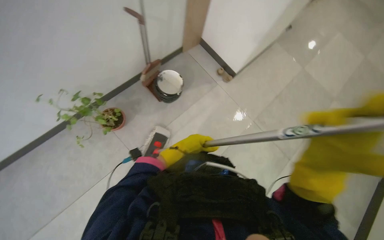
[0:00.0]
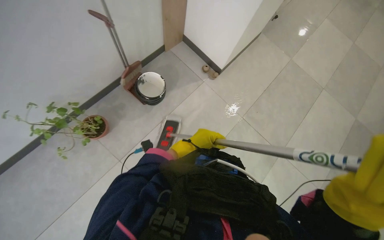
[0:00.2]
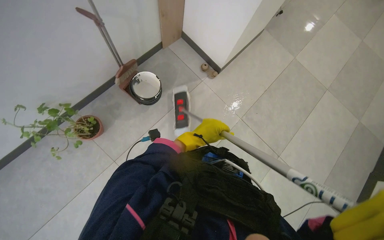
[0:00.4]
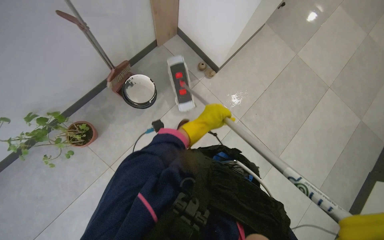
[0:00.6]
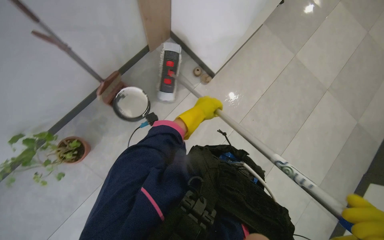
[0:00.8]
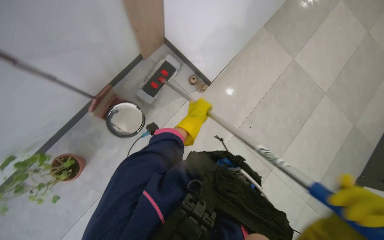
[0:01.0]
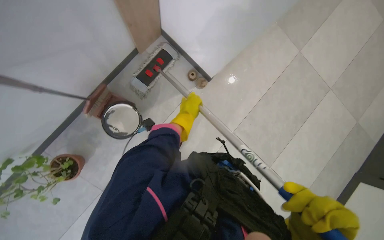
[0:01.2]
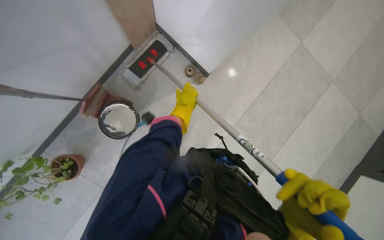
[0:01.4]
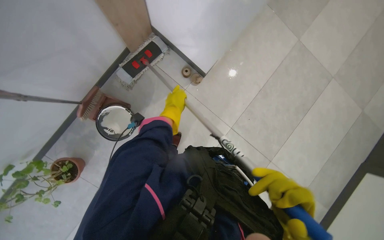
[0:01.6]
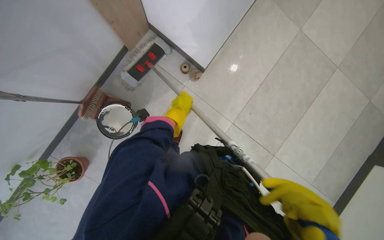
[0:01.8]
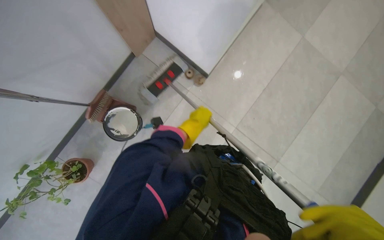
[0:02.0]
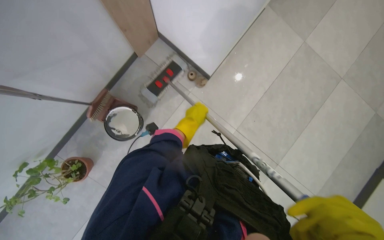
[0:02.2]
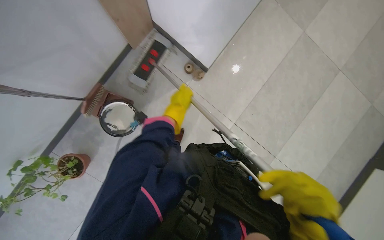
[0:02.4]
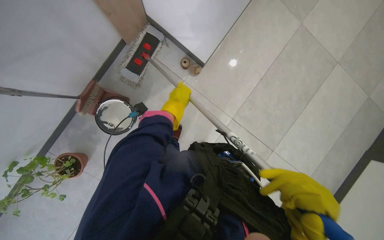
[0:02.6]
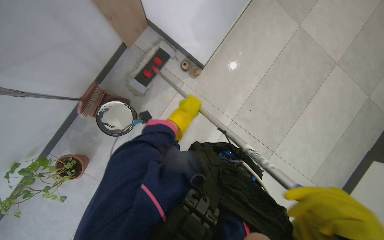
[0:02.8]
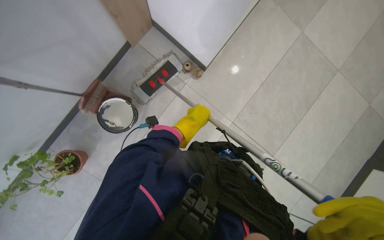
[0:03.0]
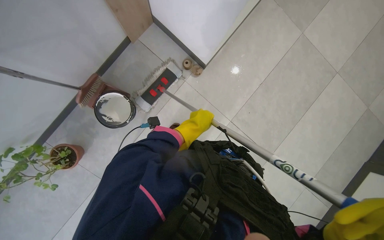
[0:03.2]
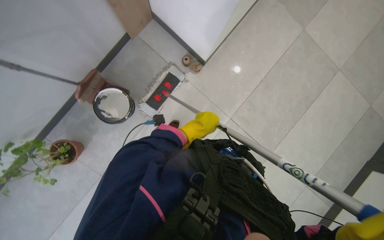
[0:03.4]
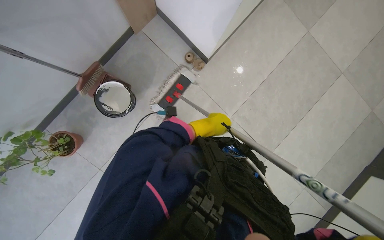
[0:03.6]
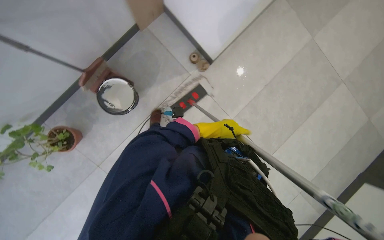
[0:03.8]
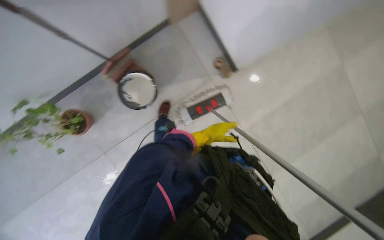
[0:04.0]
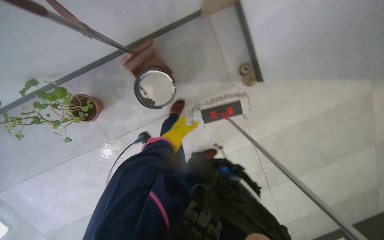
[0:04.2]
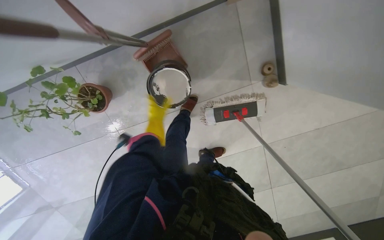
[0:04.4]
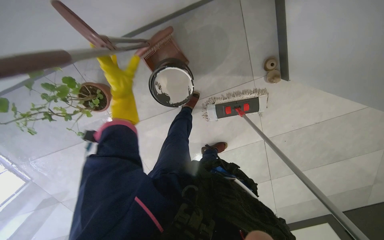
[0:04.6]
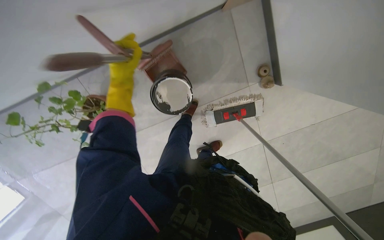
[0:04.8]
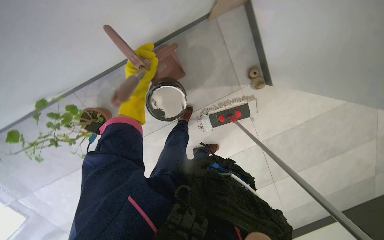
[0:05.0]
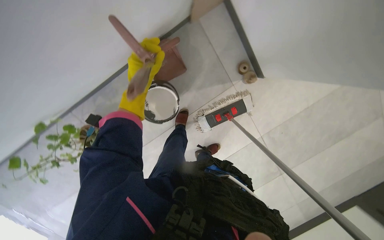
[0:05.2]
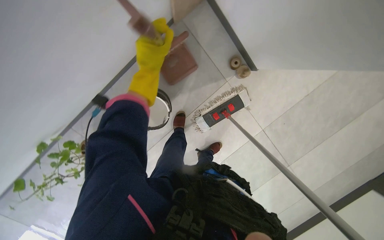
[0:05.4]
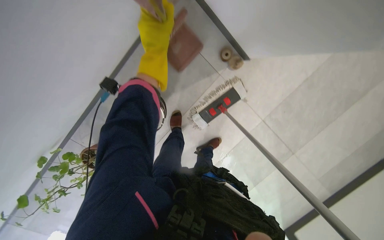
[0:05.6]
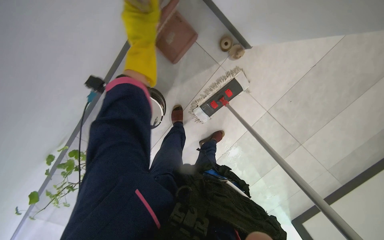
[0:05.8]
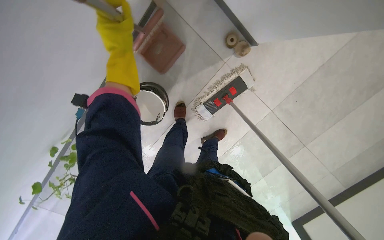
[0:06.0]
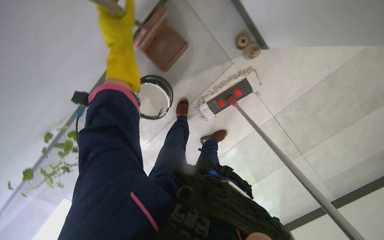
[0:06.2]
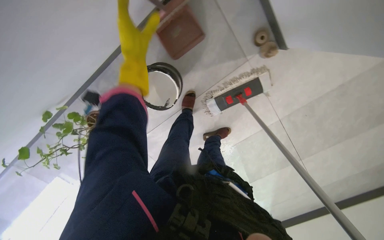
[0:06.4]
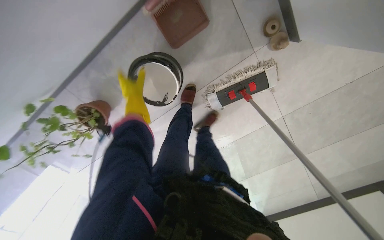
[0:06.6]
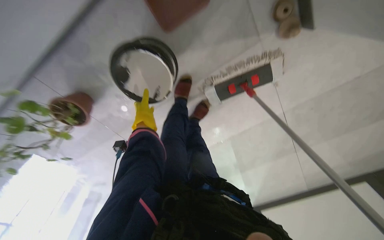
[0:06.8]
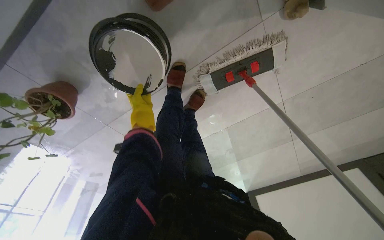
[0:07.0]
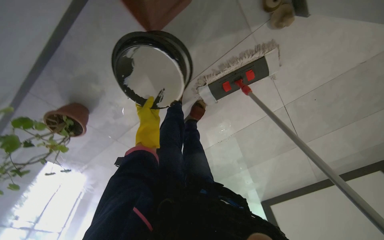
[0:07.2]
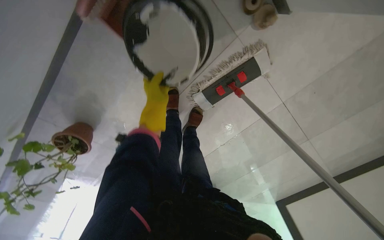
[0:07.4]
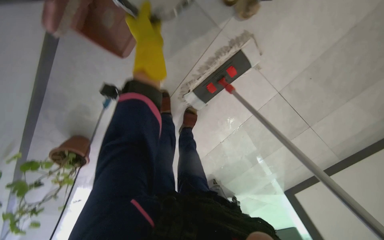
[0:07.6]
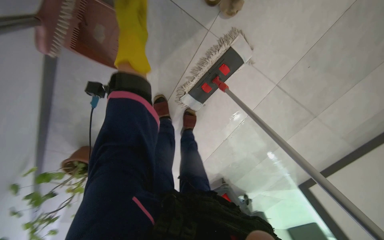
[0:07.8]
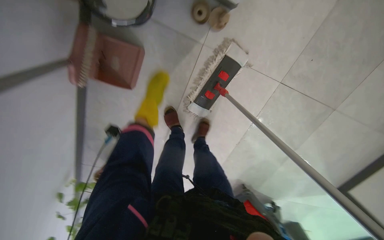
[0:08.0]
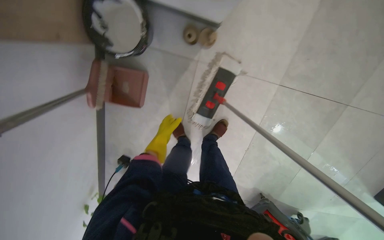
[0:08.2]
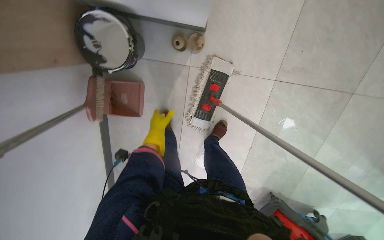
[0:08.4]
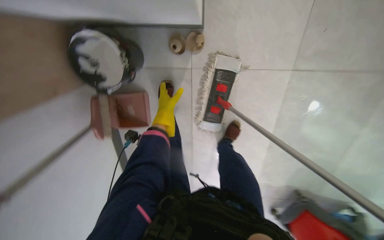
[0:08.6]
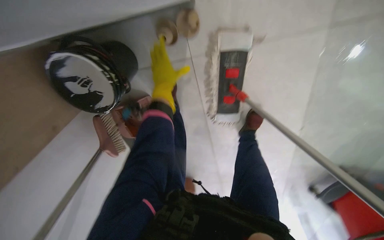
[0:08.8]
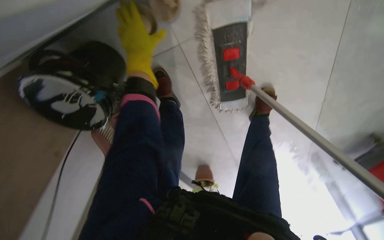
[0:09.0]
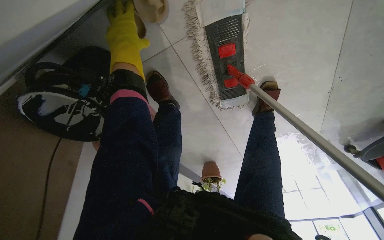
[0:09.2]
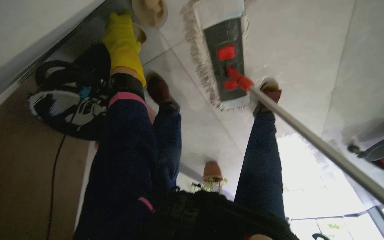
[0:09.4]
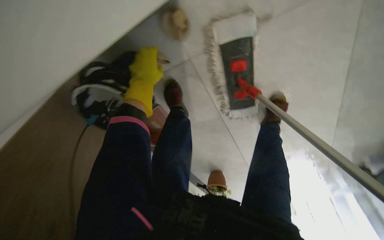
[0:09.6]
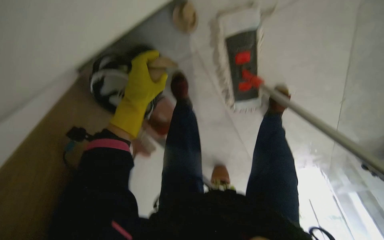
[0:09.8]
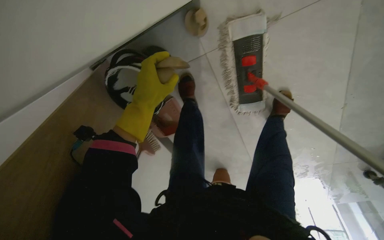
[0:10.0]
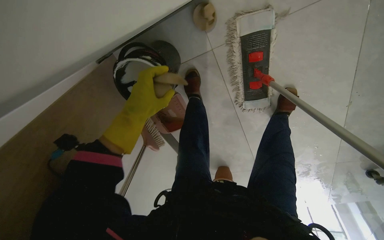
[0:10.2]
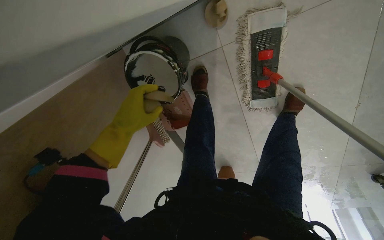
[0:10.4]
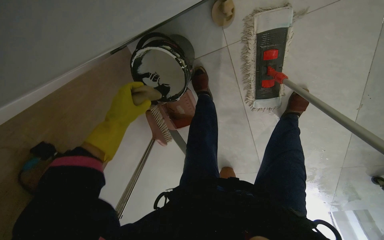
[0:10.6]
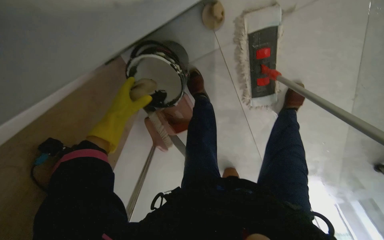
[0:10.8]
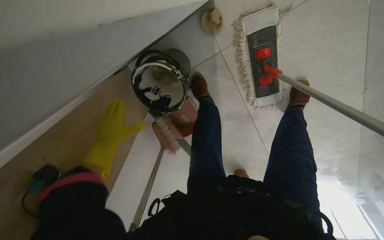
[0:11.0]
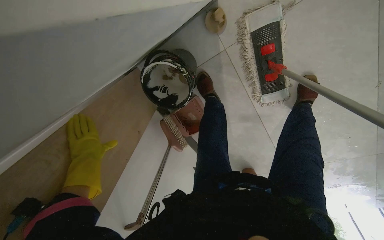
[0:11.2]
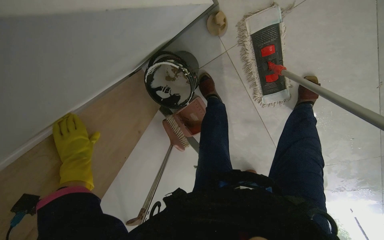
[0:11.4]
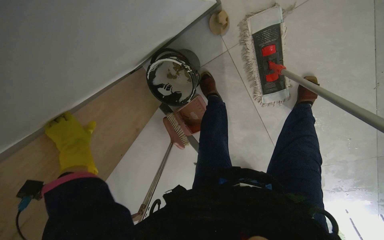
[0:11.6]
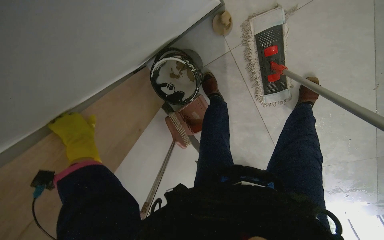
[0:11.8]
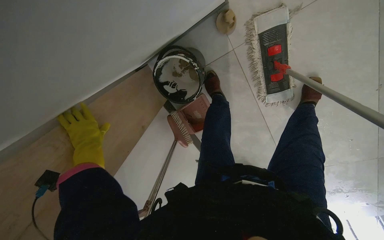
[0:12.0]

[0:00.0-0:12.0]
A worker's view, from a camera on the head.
Job: mopping floor.
The whole recording: Mopping floor. The worker mops the floor with a mop and bucket.
0:00.0 to 0:01.6: The left hand shifts some 50 cm up the picture and farther from the camera.
0:01.6 to 0:03.0: The left hand goes approximately 15 cm down the picture and to the right.
0:03.0 to 0:04.4: The scene rotates clockwise by approximately 30 degrees.
0:04.4 to 0:06.0: The scene rotates counterclockwise by roughly 30 degrees. The left hand moves up and down the picture over approximately 25 cm, changing direction 2 times.
0:06.0 to 0:07.6: The camera pitches downward, by some 15 degrees. The left hand heads to the right, covering roughly 15 cm, and travels farther from the camera and back again, approximately 40 cm each way.
0:07.6 to 0:09.0: The wearer moves some 60 cm. The view swings approximately 45 degrees to the left. The scene turns about 45 degrees counterclockwise in the picture.
0:09.0 to 0:10.4: The left hand moves down the picture and to the left, roughly 35 cm.
0:10.4 to 0:12.0: The left hand shifts roughly 20 cm to the left.

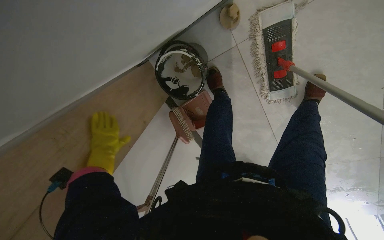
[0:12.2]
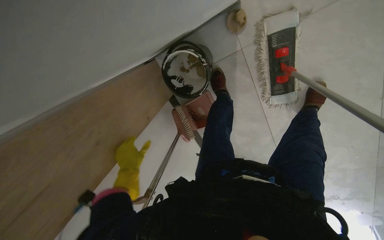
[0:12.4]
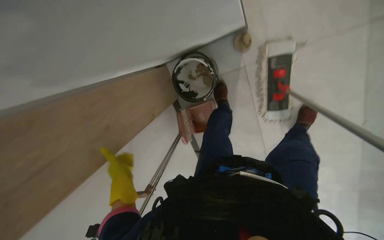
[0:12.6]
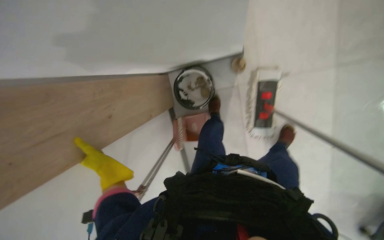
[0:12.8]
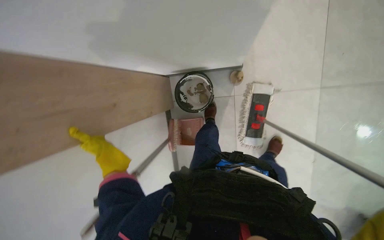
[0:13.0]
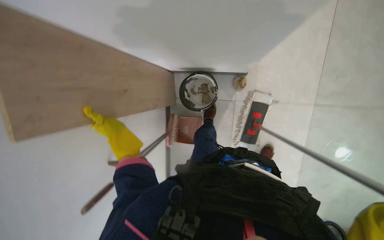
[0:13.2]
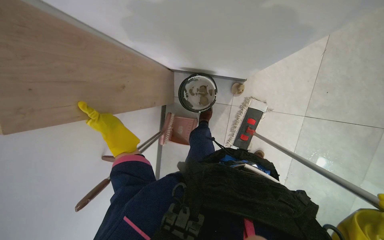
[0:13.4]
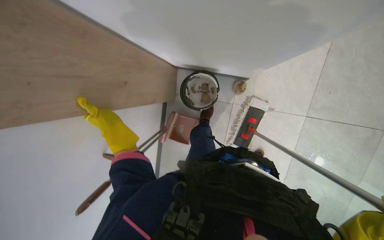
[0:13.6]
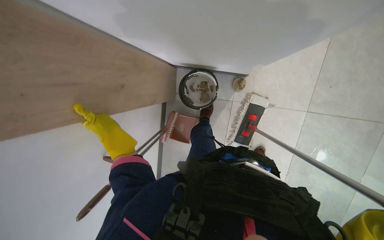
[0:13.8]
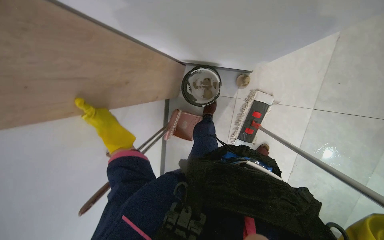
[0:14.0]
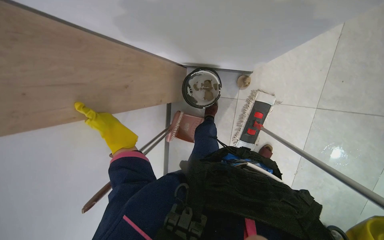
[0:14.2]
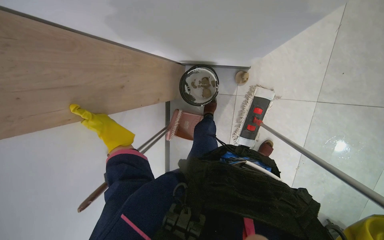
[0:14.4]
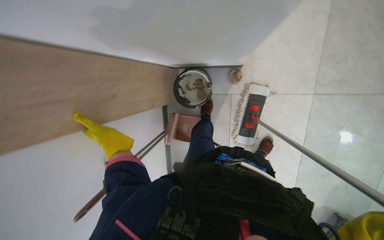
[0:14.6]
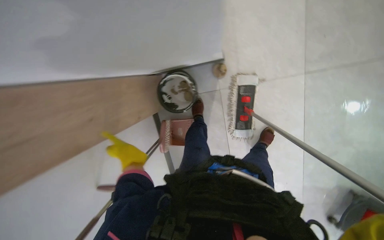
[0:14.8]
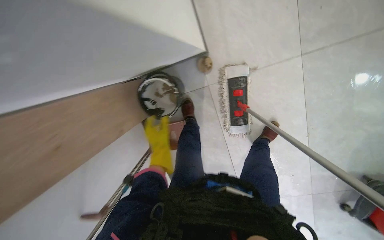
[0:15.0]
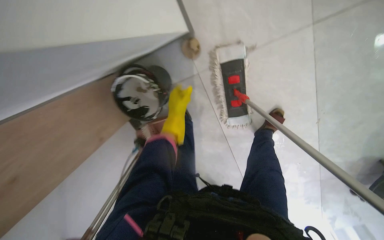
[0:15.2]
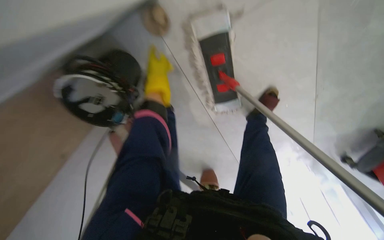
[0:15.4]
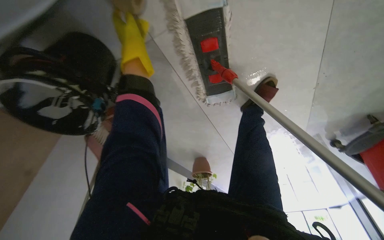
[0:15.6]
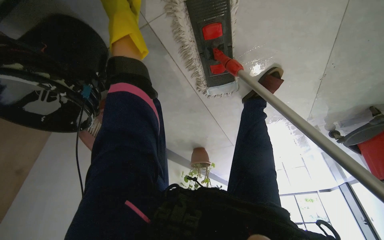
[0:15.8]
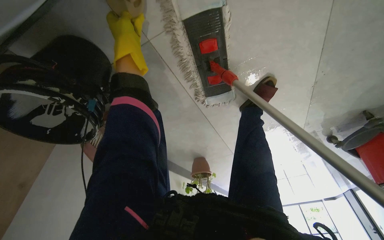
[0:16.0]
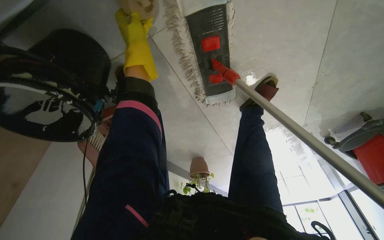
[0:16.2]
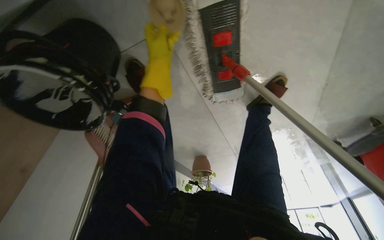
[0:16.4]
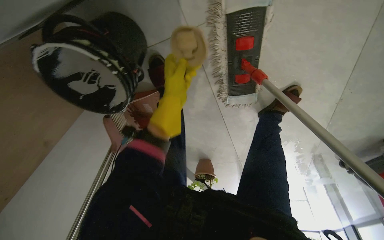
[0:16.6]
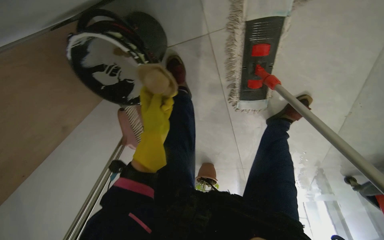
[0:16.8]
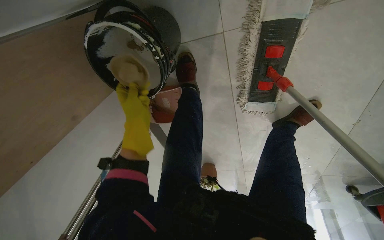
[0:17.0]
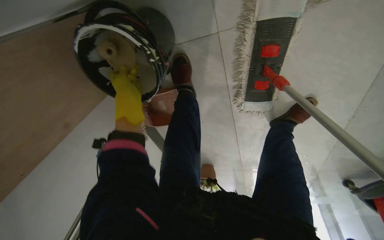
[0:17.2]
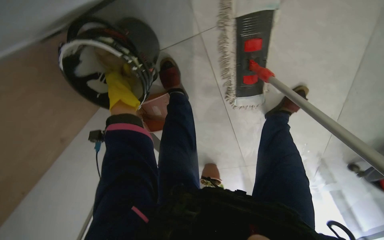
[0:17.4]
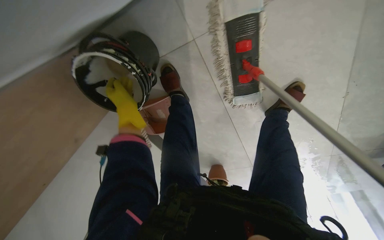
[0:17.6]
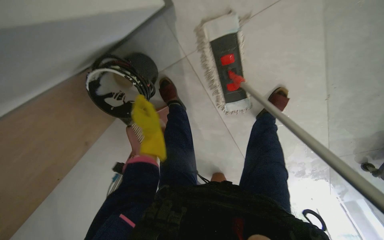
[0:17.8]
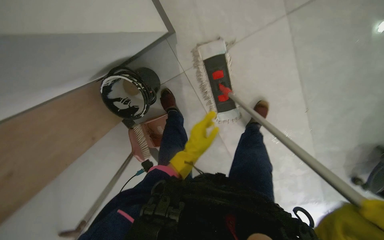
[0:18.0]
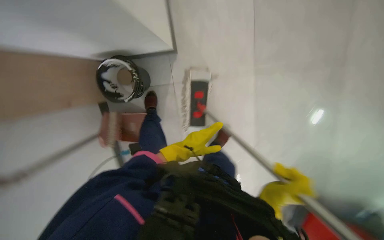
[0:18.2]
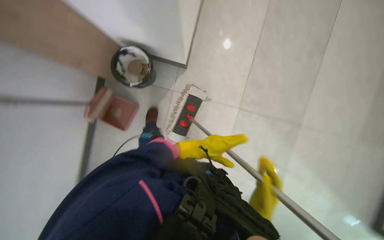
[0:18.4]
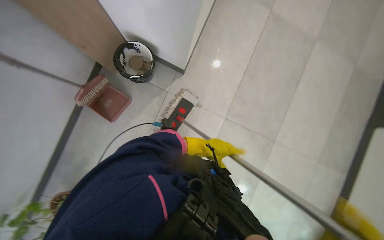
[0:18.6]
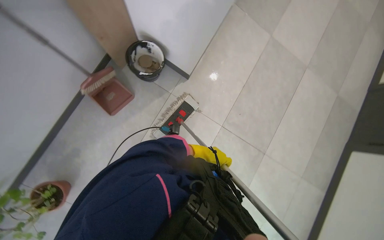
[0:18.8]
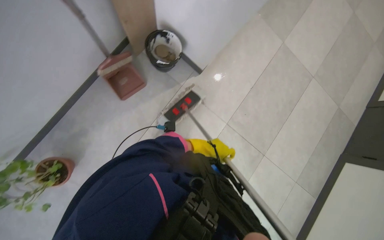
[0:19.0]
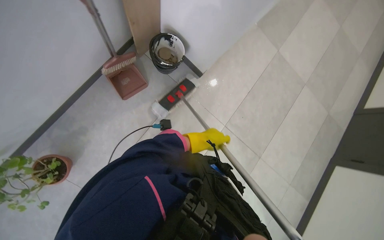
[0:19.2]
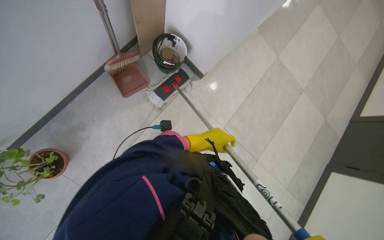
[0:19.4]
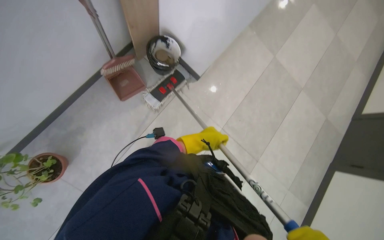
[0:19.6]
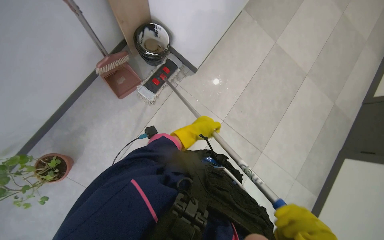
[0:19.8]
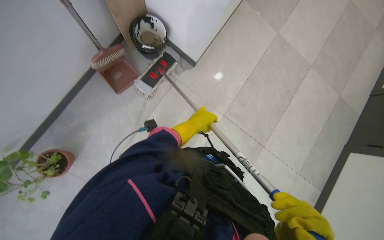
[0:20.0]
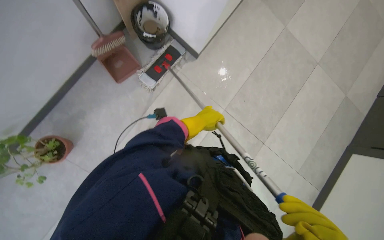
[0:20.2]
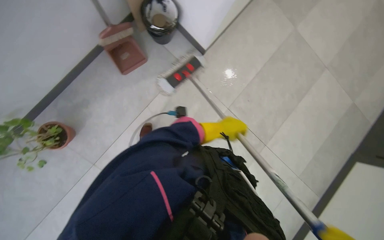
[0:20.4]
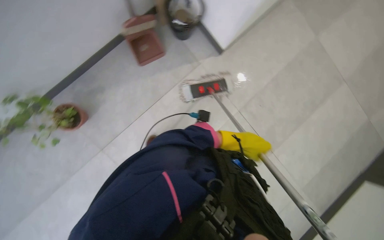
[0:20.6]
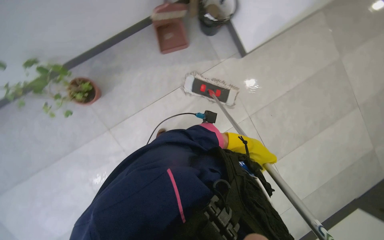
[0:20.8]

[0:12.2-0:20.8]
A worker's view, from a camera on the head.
Job: mopping floor.
The whole recording: Mopping floor. The worker mops the floor with a mop and bucket.
0:12.2 to 0:13.6: The wearer moves some 40 cm. The view pans to the right by approximately 20 degrees. The camera pitches upward, by about 15 degrees. The scene turns about 35 degrees clockwise in the picture.
0:13.6 to 0:15.0: Everything in view rotates some 25 degrees counterclockwise. The left hand travels to the right and farther from the camera by about 35 cm.
0:15.0 to 0:16.6: The camera is carried some 40 cm. The wearer looks some 25 degrees further downward.
0:16.6 to 0:18.0: The camera pitches upward, by some 20 degrees. The left hand moves up and down the picture over some 20 cm, changing direction 2 times.
0:18.0 to 0:19.4: The wearer moves roughly 80 cm. The camera sweeps to the right, by approximately 40 degrees. The camera pitches upward, by roughly 30 degrees. The scene turns roughly 65 degrees clockwise in the picture.
0:19.4 to 0:20.8: The wearer looks about 20 degrees further to the left. The left hand travels to the right by roughly 25 cm.
